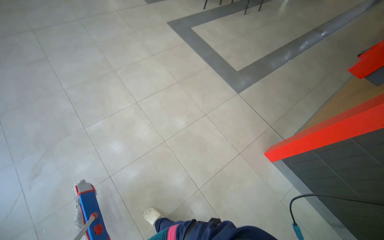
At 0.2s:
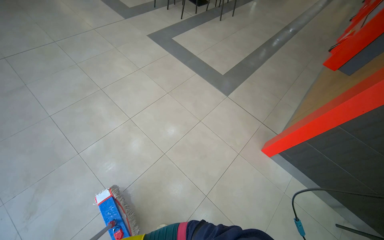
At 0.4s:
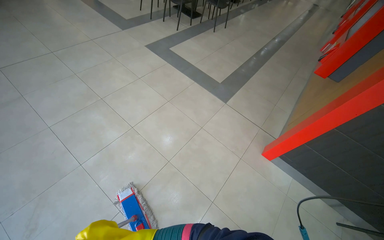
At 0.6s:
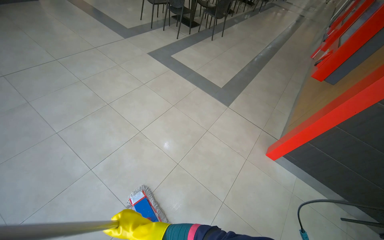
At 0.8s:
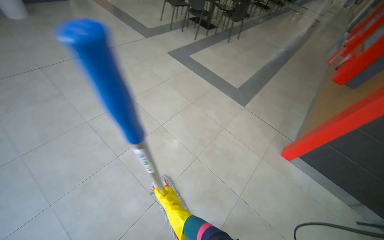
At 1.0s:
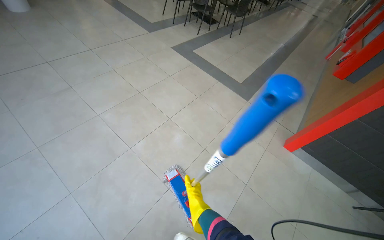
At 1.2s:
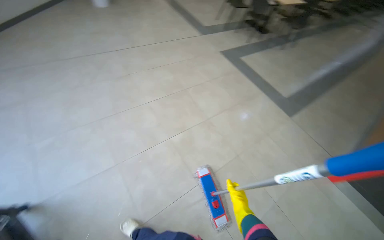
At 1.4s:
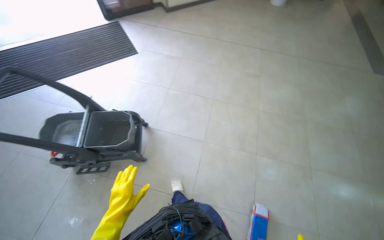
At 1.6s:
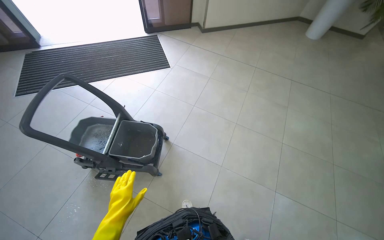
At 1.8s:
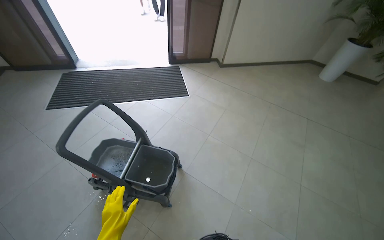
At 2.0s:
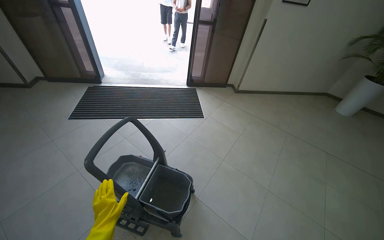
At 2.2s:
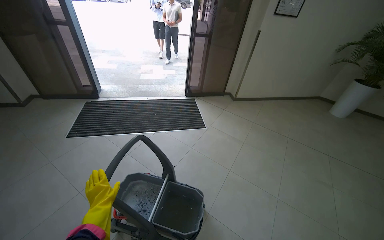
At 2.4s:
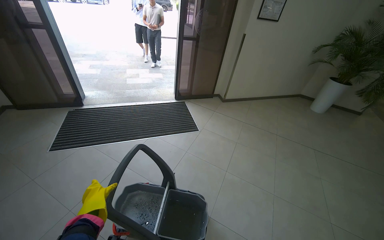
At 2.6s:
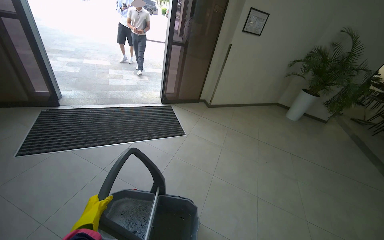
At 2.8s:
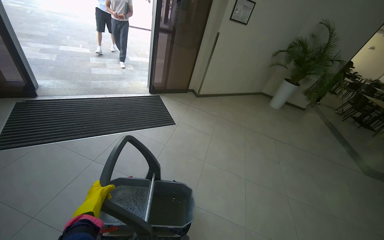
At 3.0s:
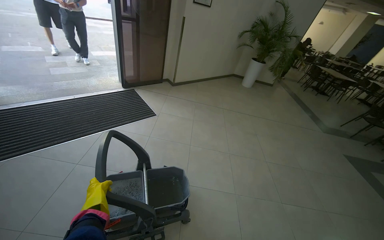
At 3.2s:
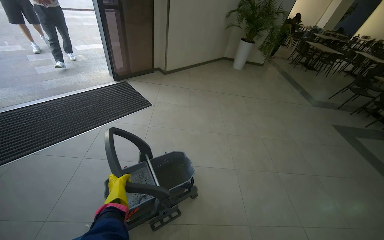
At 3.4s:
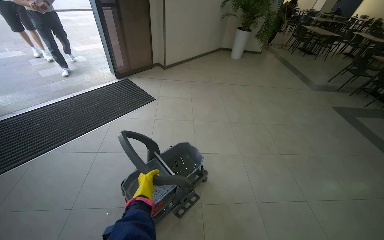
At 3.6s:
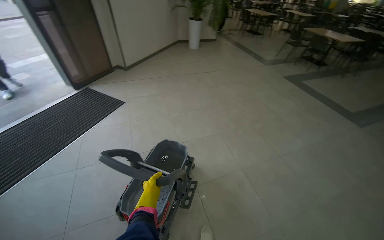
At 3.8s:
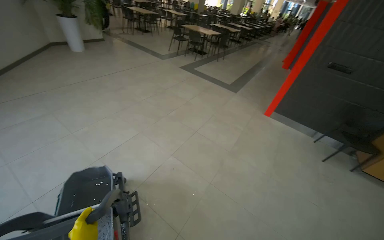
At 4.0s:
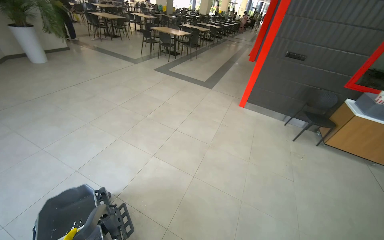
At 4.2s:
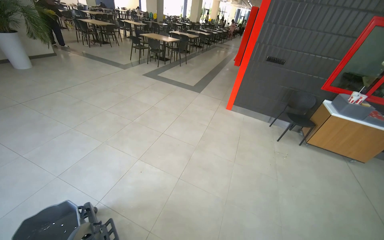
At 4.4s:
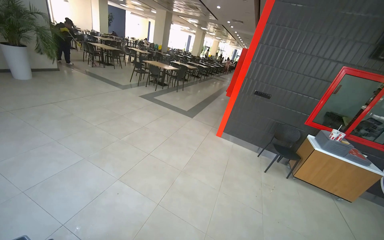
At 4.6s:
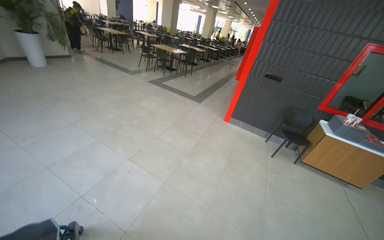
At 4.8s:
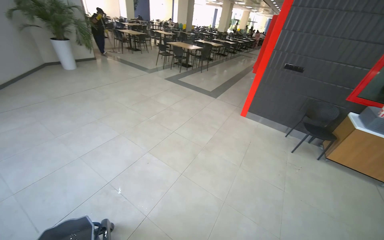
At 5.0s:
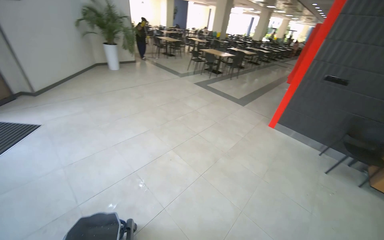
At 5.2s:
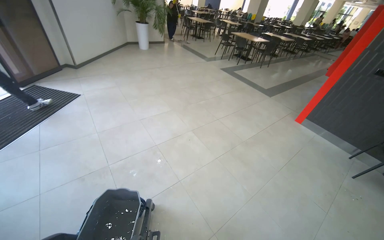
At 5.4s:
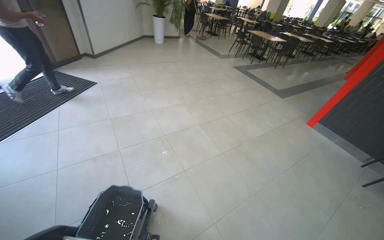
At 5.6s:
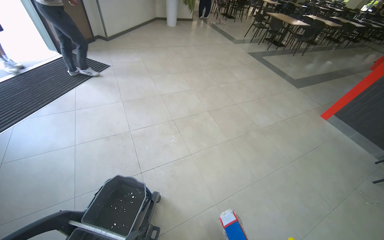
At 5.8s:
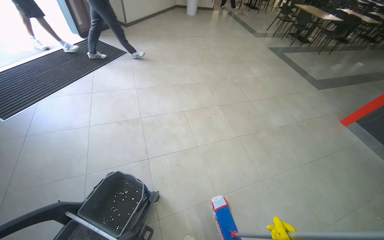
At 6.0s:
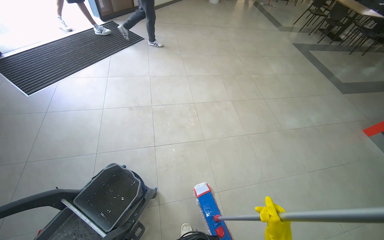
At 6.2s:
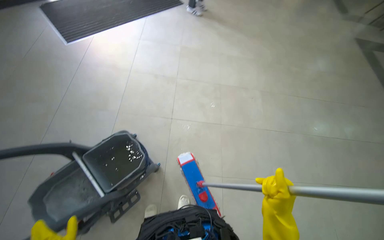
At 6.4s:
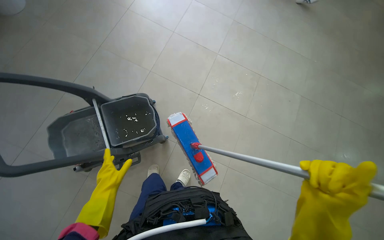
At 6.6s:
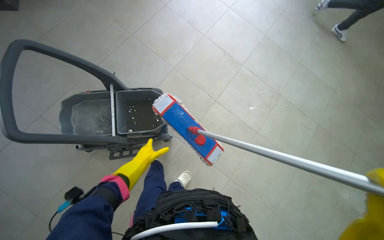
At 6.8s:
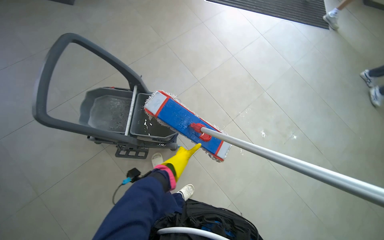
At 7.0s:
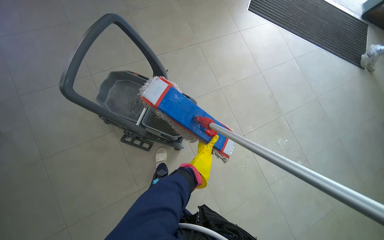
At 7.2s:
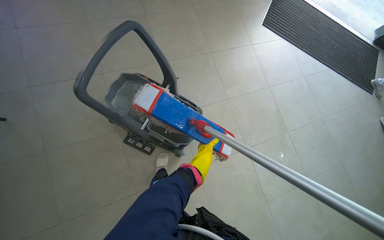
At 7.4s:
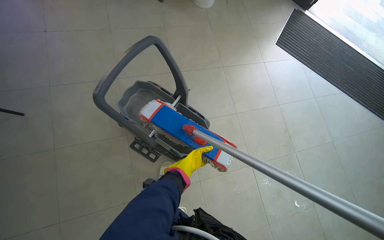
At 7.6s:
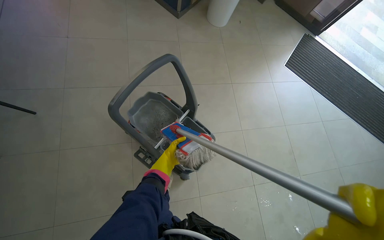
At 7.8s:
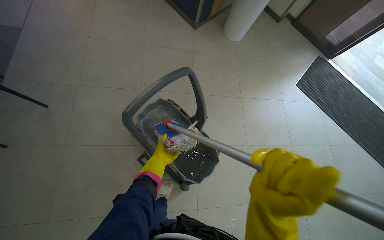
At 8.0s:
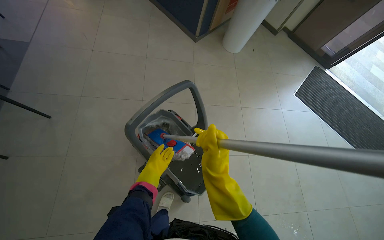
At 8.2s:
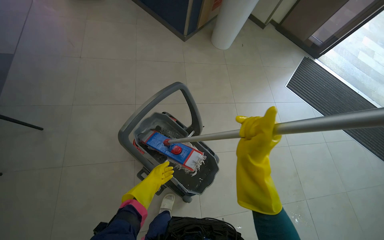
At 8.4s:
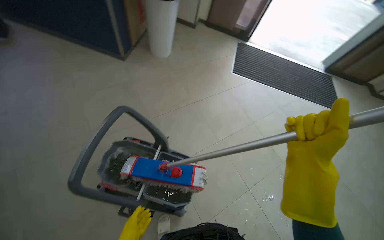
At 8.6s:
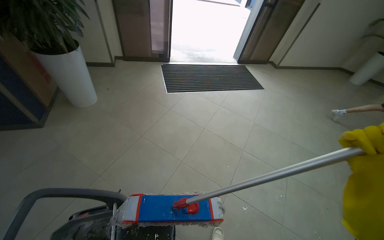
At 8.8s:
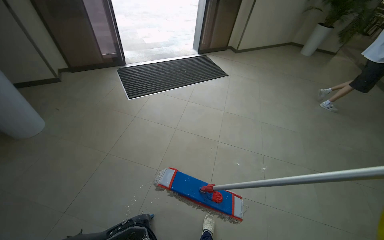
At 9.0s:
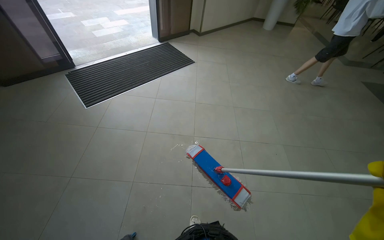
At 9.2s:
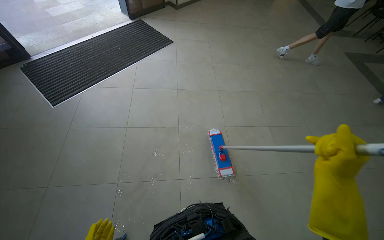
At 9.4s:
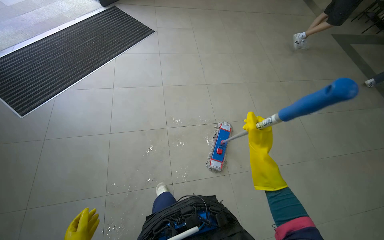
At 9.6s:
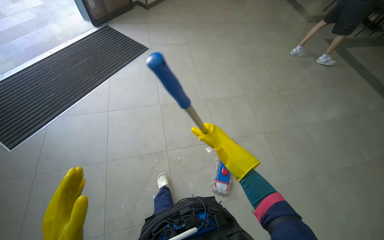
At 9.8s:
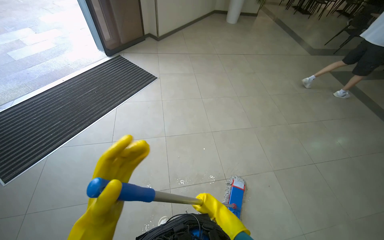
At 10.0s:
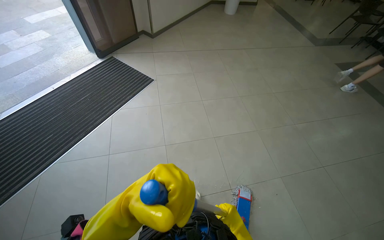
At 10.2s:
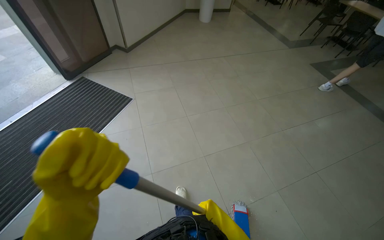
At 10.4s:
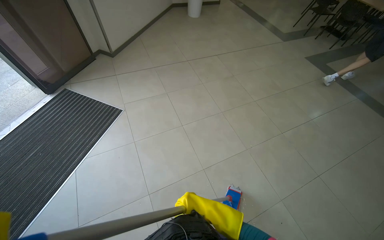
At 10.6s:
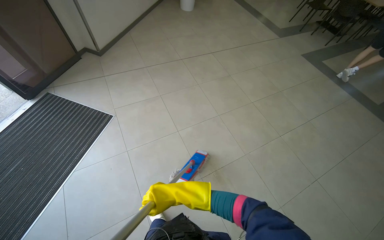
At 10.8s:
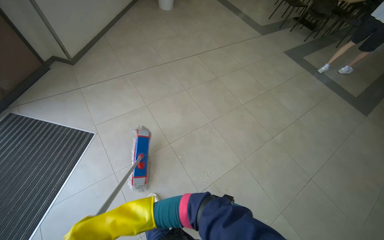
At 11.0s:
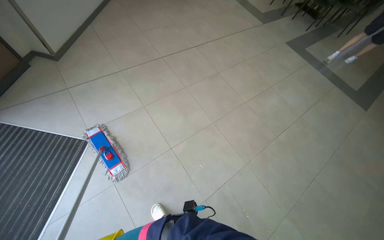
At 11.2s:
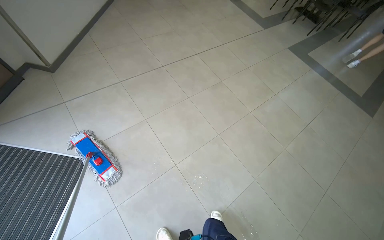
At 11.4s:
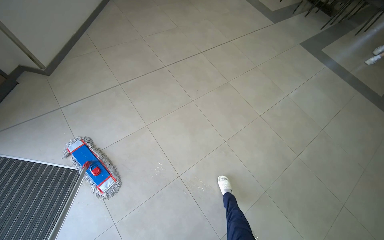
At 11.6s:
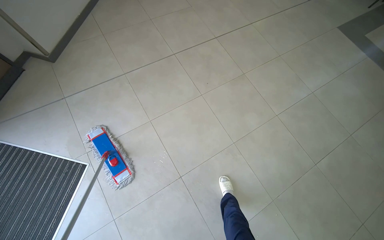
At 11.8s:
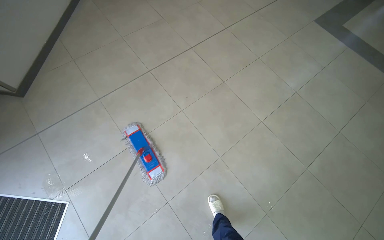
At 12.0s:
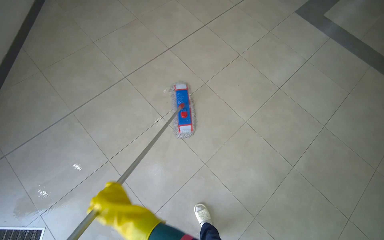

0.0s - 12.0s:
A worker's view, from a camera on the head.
Job: mopping floor.
The whole recording: Mopping cafeteria floor. The worker mops the floor in the cafeteria area, moving around tables and wringing the mop.
0.0s - 1.6s: The head travels about 1 m. The wearer looks some 65 degrees further to the left. The wearer looks some 20 degrees further upward.
1.6s - 3.0s: The wearer moves some 70 cm. The camera is aimed about 25 degrees further to the right. The view tilts approximately 15 degrees upward.
4.4s - 6.0s: The head turns to the left by about 55 degrees. The view tilts approximately 20 degrees downward.
6.0s - 7.6s: The head turns to the left by some 80 degrees.
7.6s - 9.0s: The wearer moves approximately 60 cm. The head rotates some 80 degrees to the right.
9.0s - 10.4s: The camera travels some 1.5 m. The wearer looks about 25 degrees further to the right.
10.4s - 12.0s: The camera travels approximately 1.5 m. The view tips downward by roughly 20 degrees.

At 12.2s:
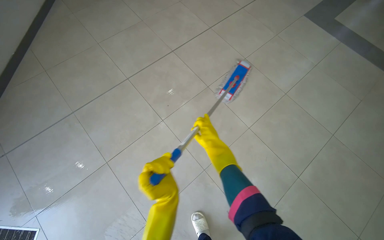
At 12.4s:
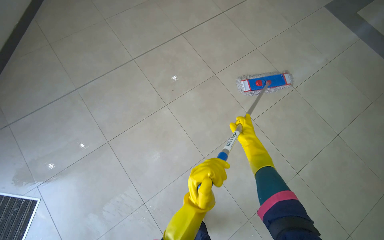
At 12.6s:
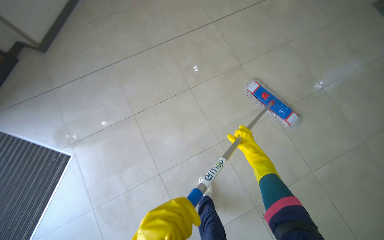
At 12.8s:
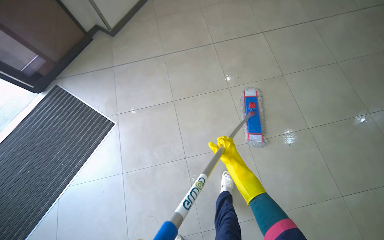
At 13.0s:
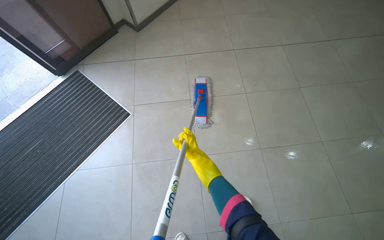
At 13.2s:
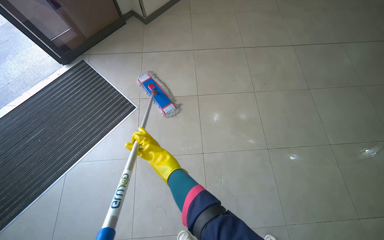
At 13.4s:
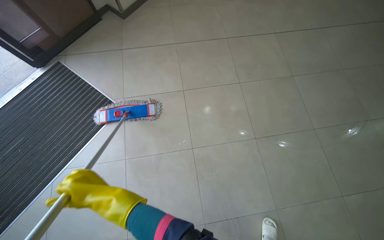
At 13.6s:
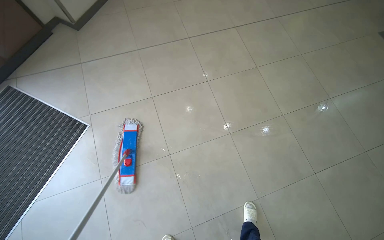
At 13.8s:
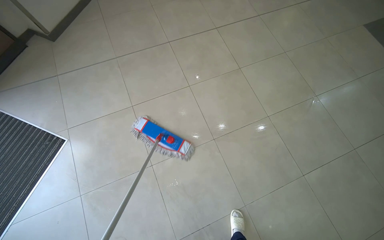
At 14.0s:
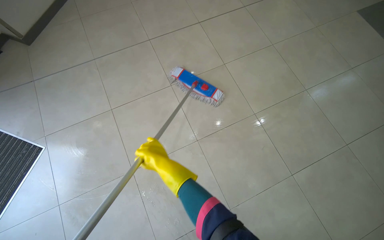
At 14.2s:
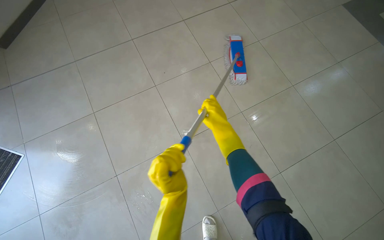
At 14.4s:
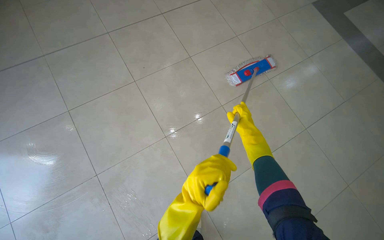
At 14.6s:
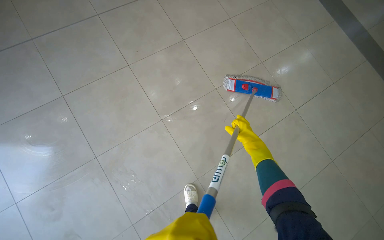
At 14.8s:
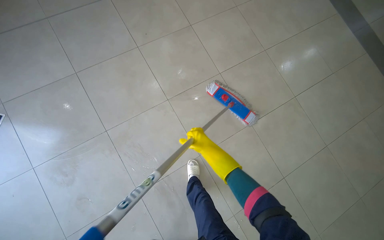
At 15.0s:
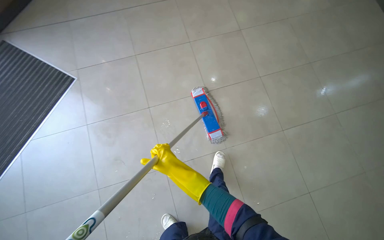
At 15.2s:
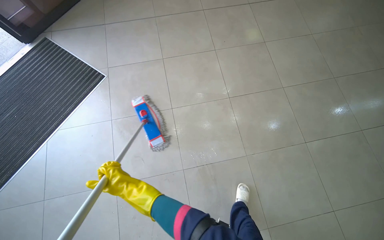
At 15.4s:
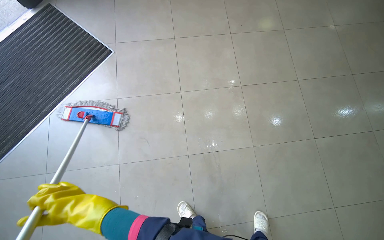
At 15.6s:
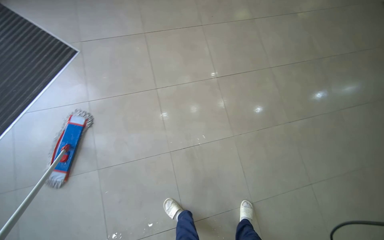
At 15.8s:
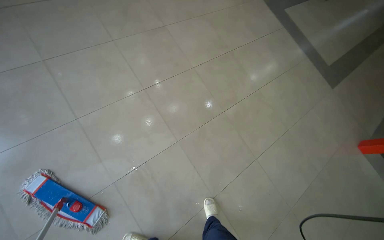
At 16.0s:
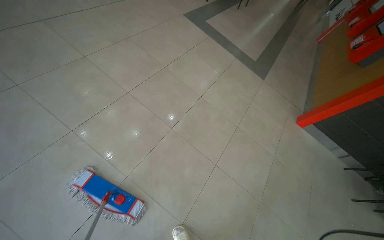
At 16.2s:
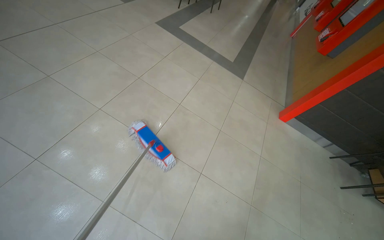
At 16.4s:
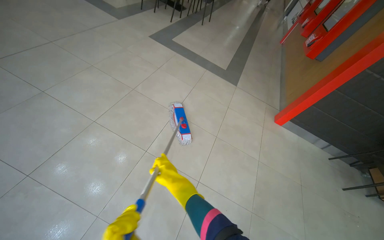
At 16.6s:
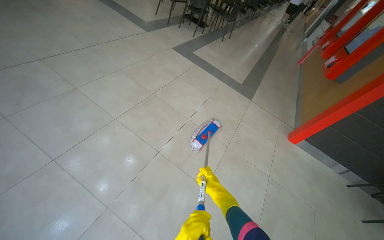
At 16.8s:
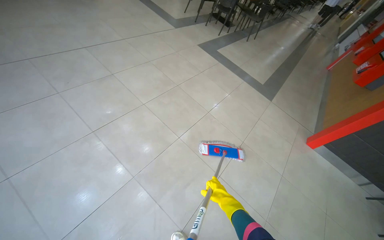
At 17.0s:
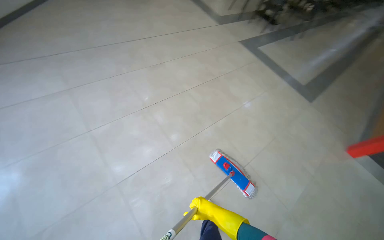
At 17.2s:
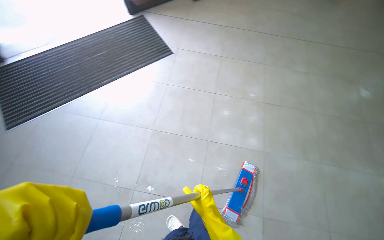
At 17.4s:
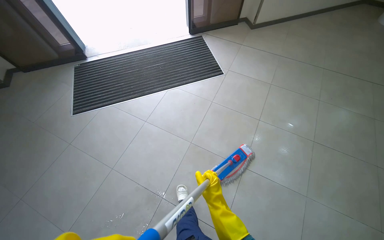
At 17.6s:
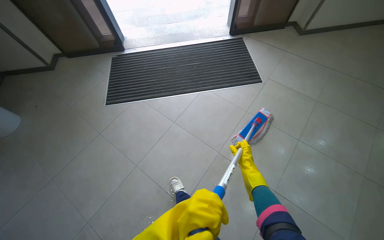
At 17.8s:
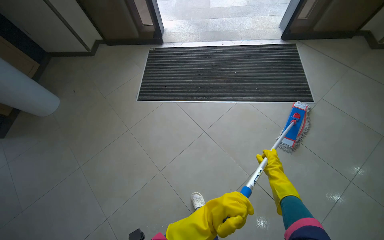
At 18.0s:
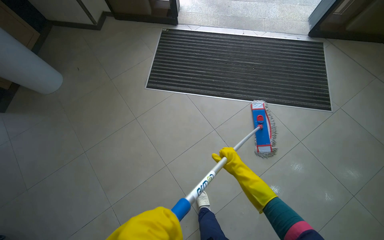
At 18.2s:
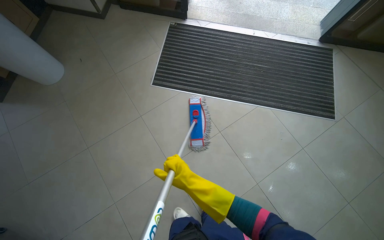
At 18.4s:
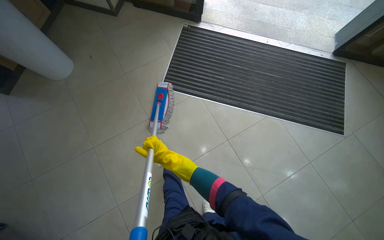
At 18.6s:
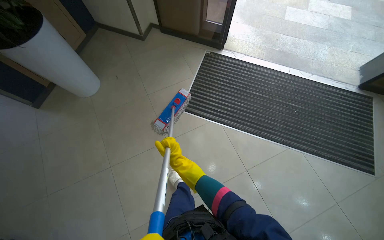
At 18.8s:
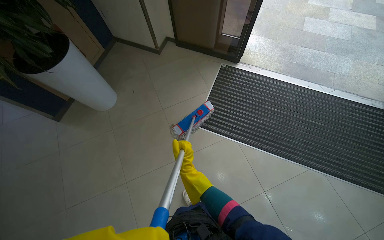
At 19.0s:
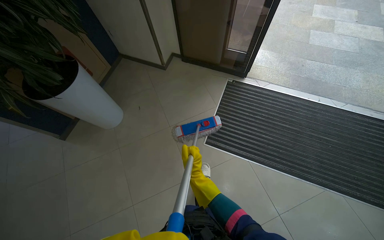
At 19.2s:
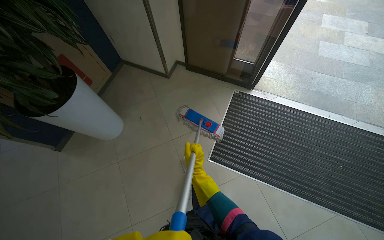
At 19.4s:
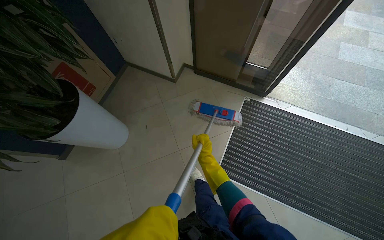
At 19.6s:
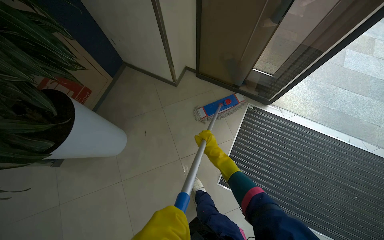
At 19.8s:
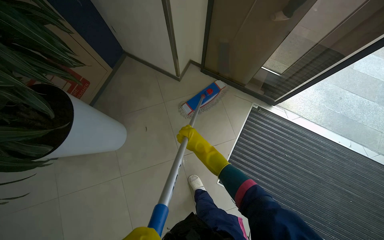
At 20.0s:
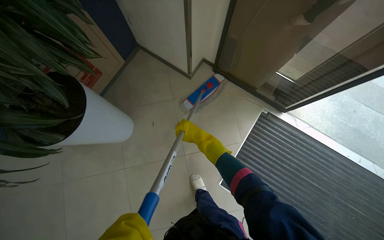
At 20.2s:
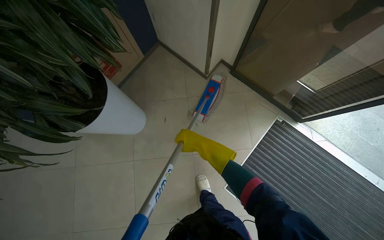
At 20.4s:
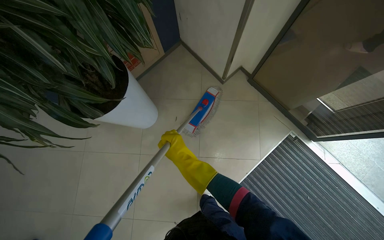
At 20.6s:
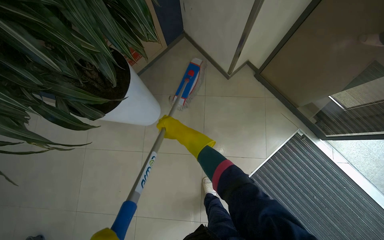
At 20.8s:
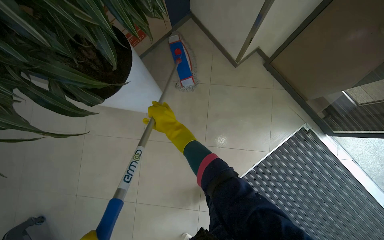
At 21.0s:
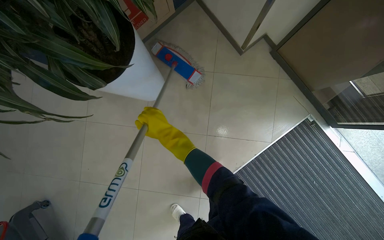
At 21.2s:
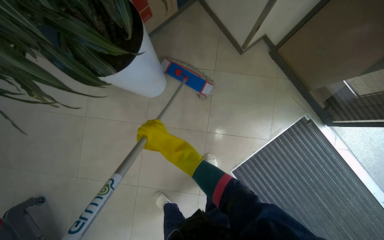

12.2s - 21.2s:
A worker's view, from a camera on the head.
Job: mopping floor.
The whole recording: Mopping cafeteria floor. The worker mops the floor in the cafeteria area, moving around tables and wringing the mop.
13.8s - 15.2s: The head travels about 40 cm.
18.2s - 19.8s: The camera travels approximately 1.5 m.
19.8s - 21.2s: The right hand is displaced to the left by approximately 35 cm.
